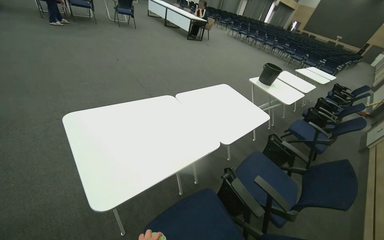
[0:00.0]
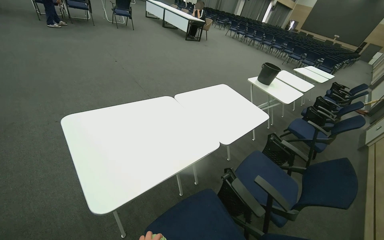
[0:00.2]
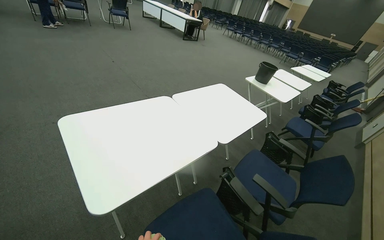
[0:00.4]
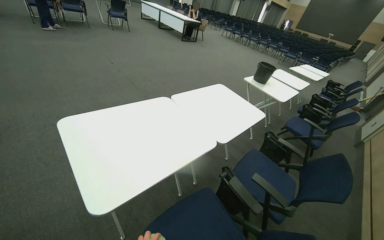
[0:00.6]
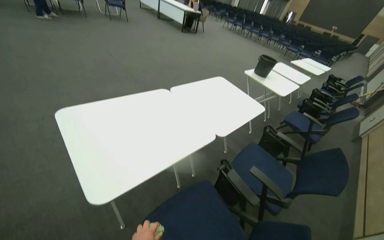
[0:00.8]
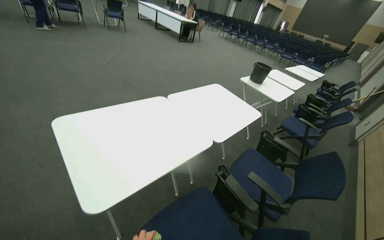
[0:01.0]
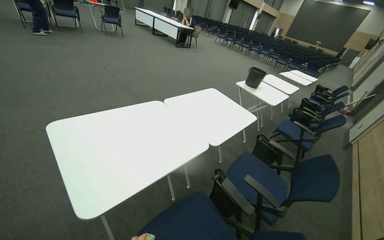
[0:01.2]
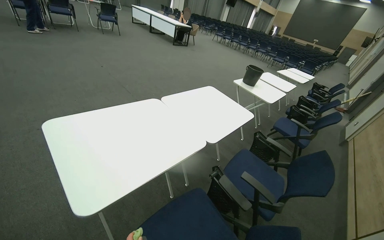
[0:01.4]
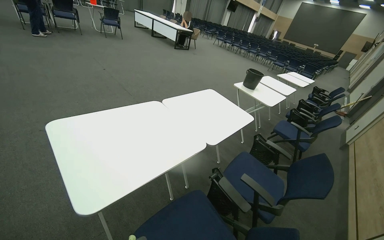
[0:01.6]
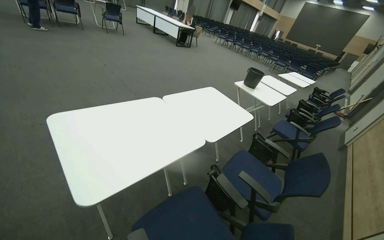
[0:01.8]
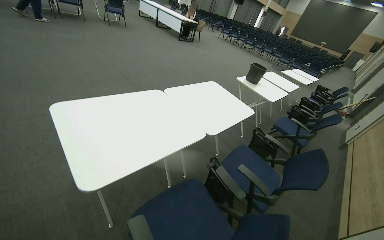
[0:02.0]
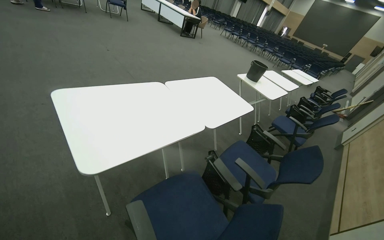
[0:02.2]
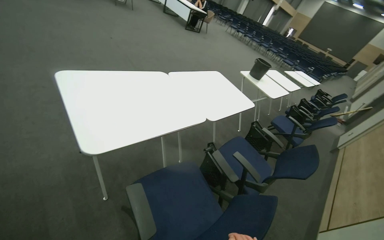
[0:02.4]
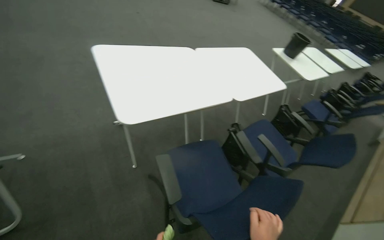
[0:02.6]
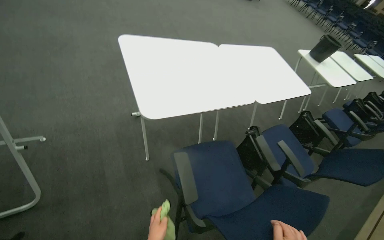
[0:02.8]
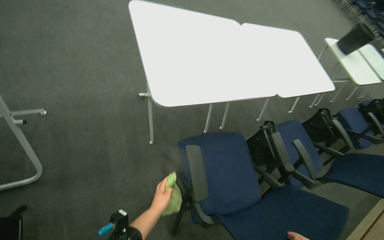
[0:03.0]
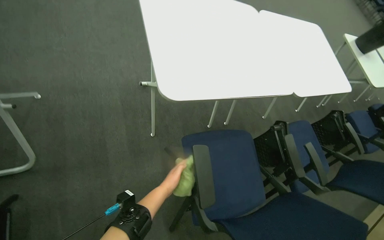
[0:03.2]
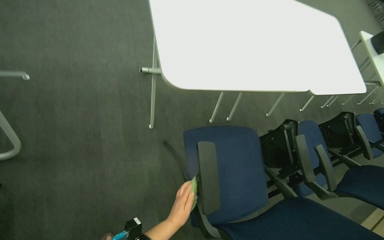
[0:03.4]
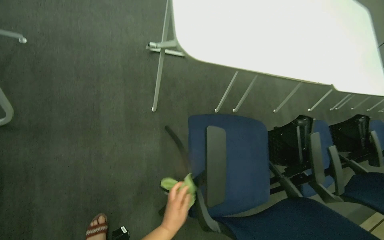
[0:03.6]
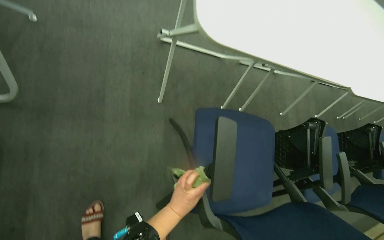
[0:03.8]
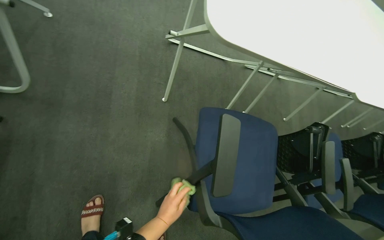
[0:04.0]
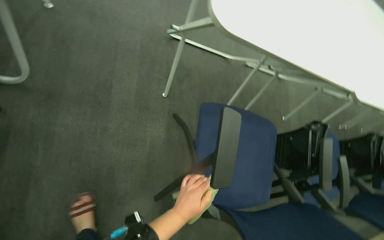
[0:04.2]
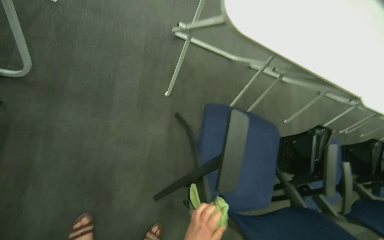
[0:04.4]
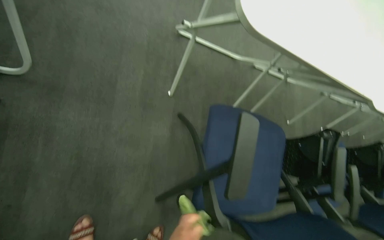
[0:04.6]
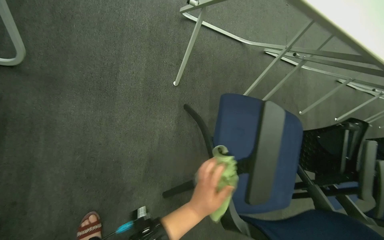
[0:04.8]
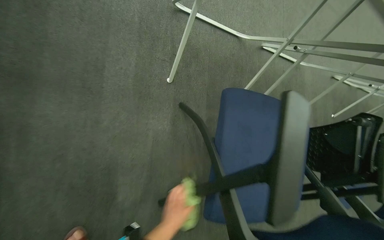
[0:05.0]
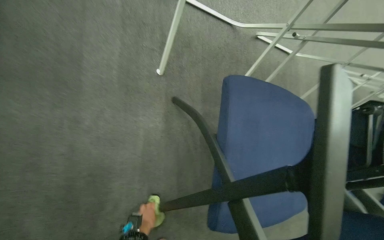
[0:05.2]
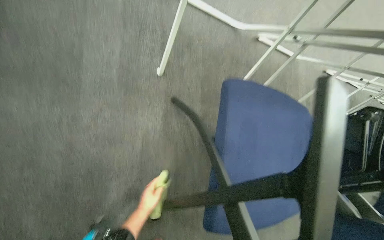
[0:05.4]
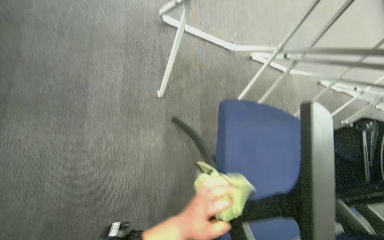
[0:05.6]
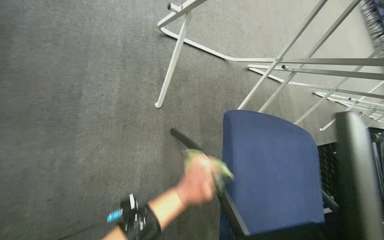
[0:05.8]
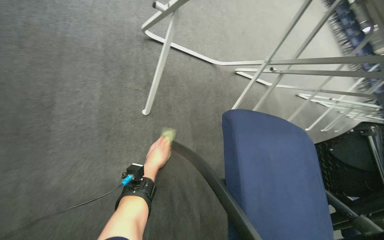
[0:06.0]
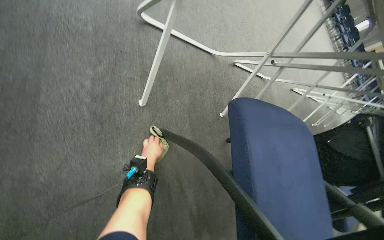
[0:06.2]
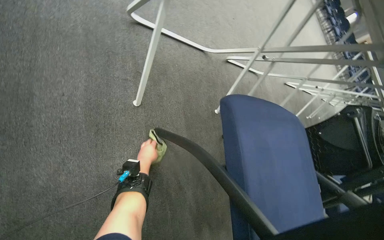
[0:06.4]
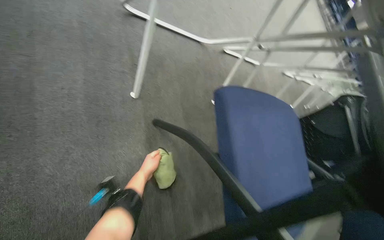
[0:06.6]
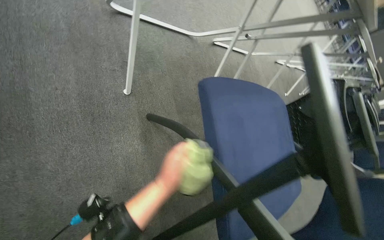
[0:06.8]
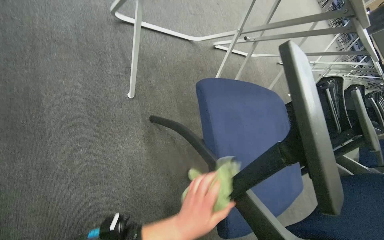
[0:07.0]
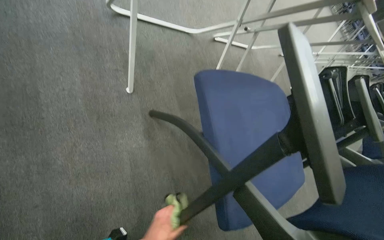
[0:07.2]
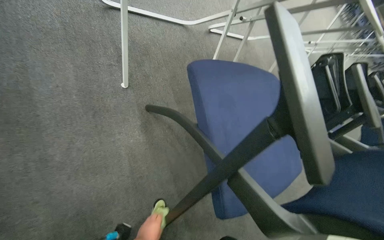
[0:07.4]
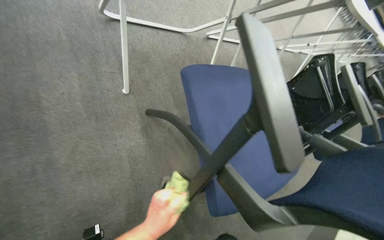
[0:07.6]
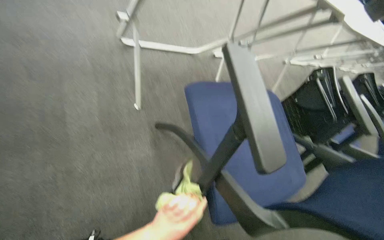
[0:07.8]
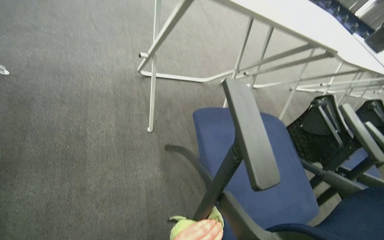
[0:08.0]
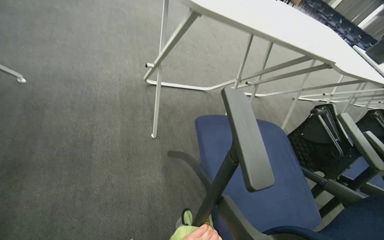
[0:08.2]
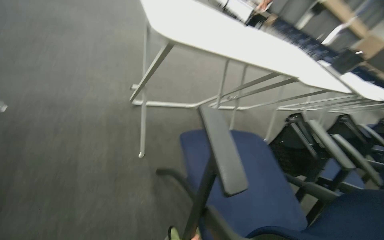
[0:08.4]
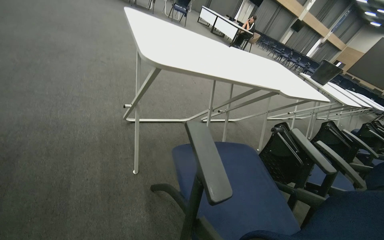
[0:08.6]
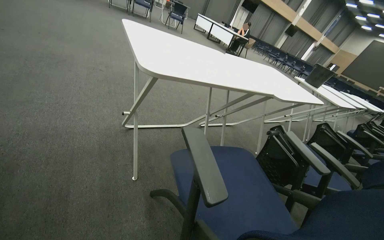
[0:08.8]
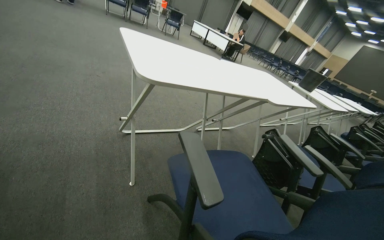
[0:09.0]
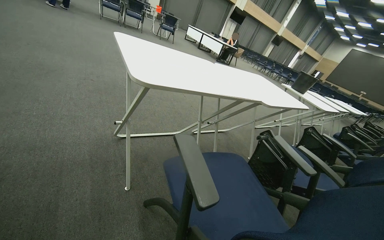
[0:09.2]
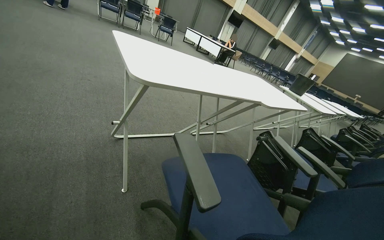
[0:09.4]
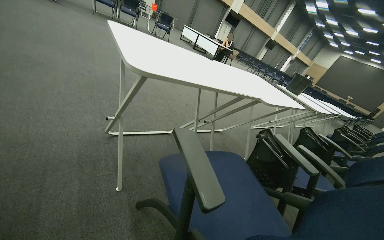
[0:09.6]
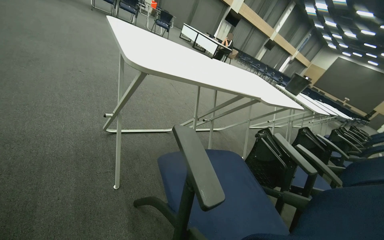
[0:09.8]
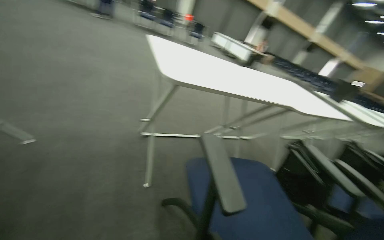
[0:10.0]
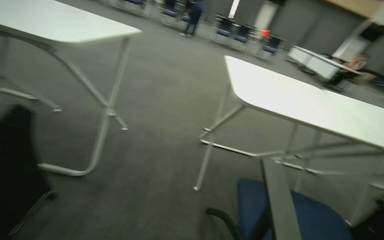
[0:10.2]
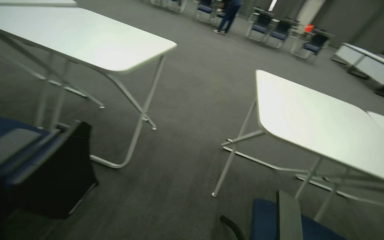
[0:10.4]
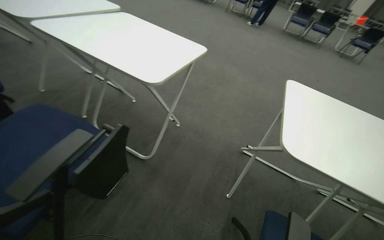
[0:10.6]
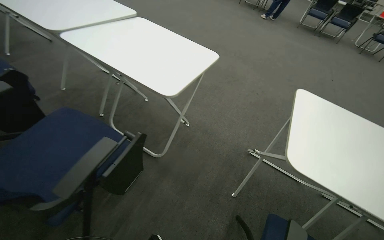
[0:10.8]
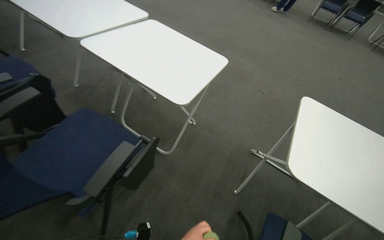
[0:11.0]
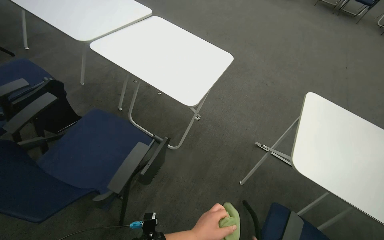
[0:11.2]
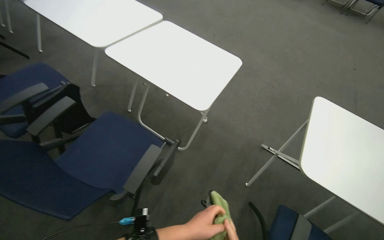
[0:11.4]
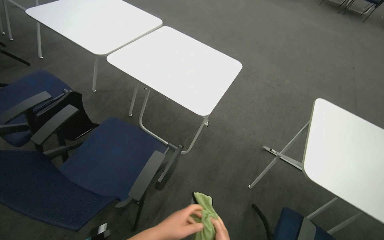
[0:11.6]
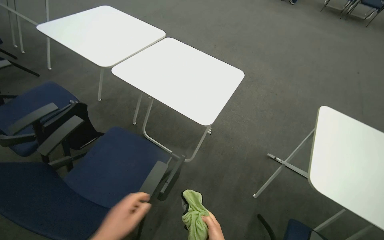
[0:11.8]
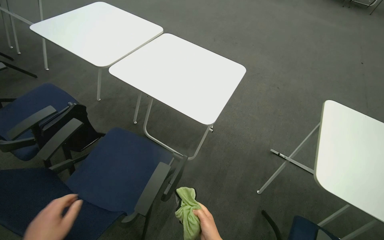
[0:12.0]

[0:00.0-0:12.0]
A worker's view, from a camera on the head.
Job: wiping surfaces.
The whole recording: Wiping conference room tables and chairs. The worker wipes down tables and chairs in the conference room, periodically rinsing the cloth.
1.6 to 3.0 s: The wearer's head swings some 25 degrees to the left. The camera pitches downward, by approximately 20 degrees.
7.6 to 9.0 s: The view tips upward by about 30 degrees.
9.0 to 10.4 s: The head rotates some 40 degrees to the left.
10.4 to 12.0 s: The camera is carried approximately 40 cm. The camera is aimed about 15 degrees further to the left.

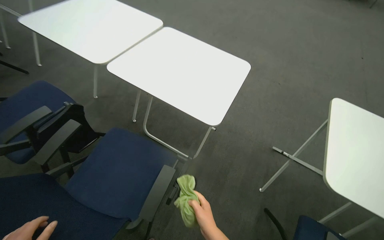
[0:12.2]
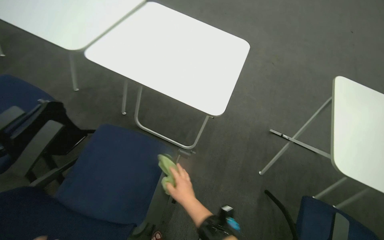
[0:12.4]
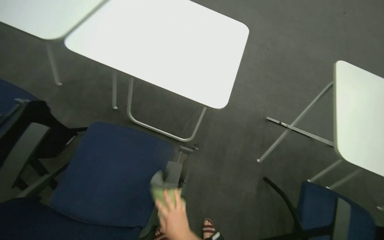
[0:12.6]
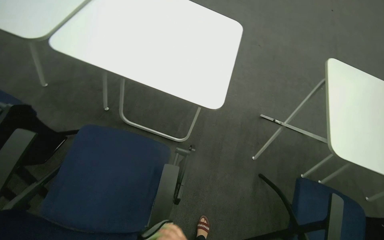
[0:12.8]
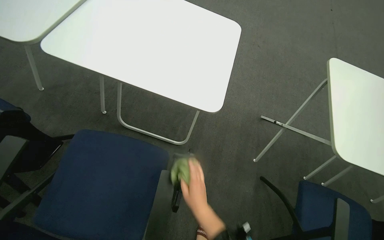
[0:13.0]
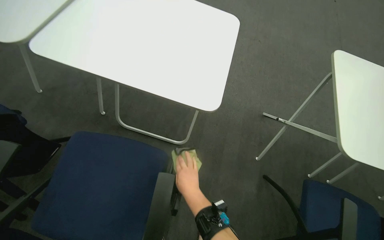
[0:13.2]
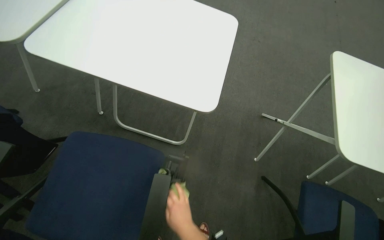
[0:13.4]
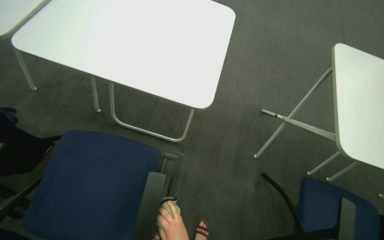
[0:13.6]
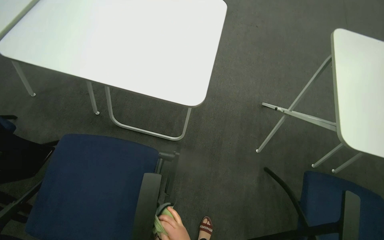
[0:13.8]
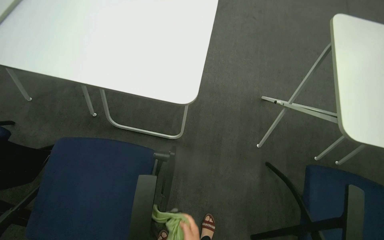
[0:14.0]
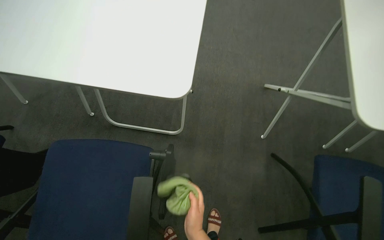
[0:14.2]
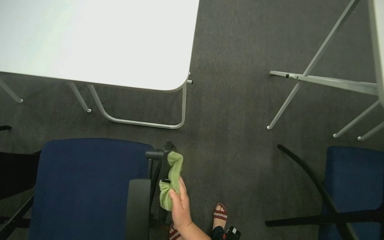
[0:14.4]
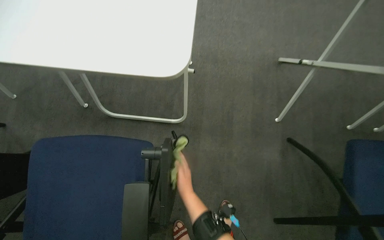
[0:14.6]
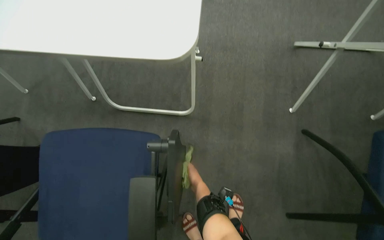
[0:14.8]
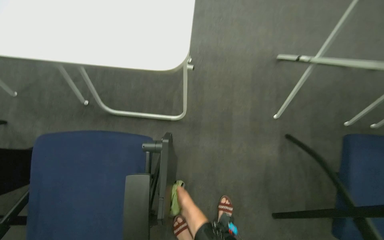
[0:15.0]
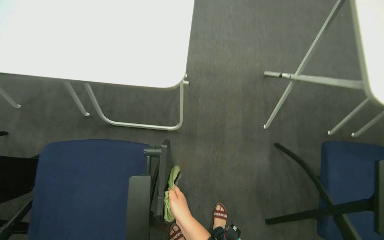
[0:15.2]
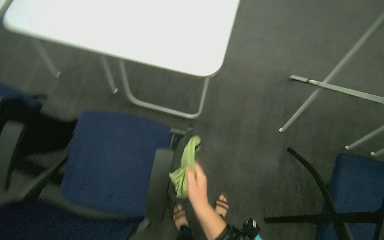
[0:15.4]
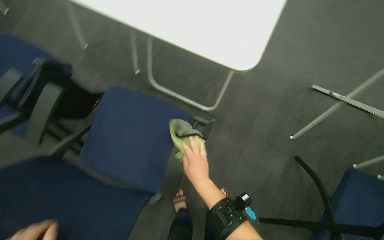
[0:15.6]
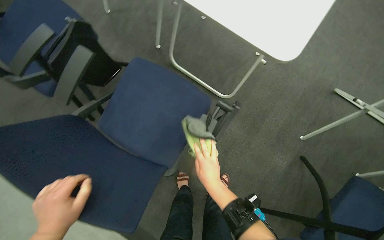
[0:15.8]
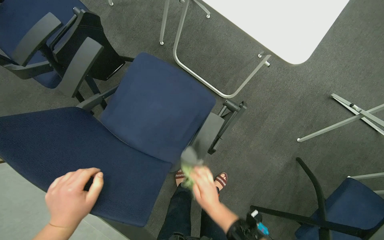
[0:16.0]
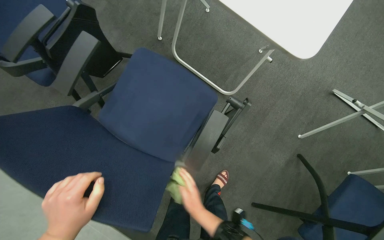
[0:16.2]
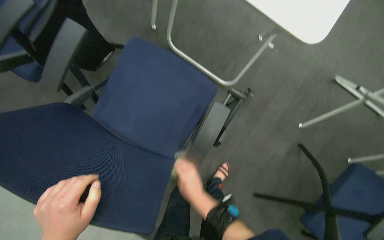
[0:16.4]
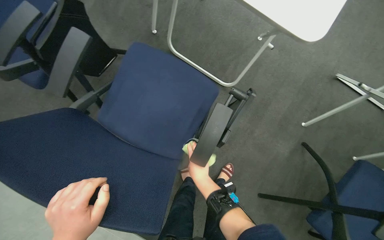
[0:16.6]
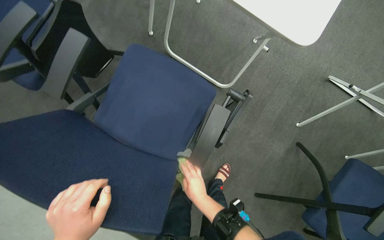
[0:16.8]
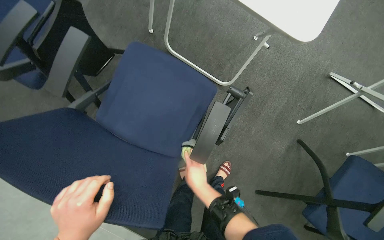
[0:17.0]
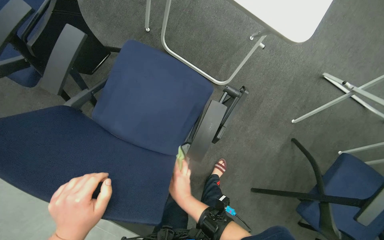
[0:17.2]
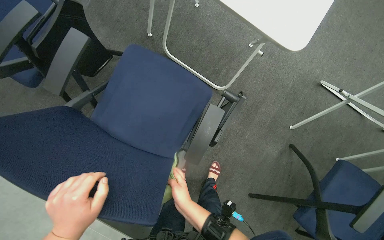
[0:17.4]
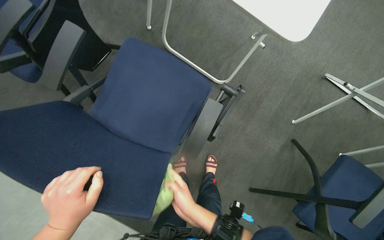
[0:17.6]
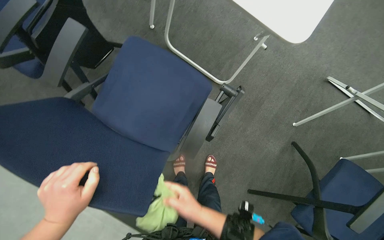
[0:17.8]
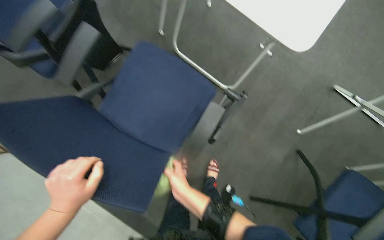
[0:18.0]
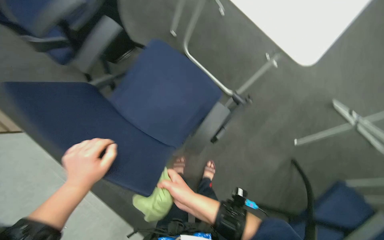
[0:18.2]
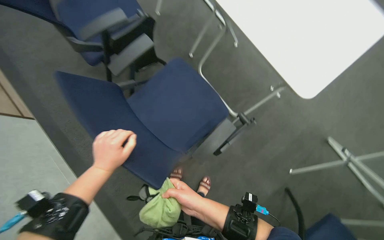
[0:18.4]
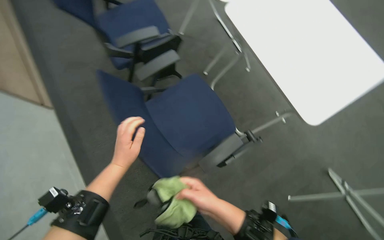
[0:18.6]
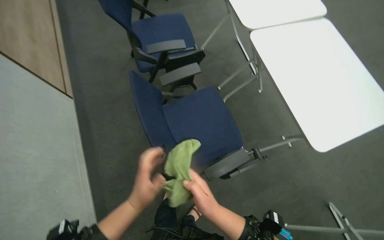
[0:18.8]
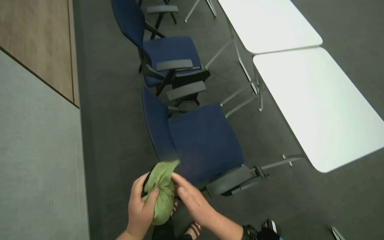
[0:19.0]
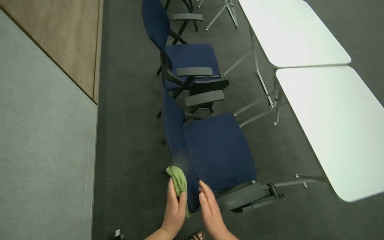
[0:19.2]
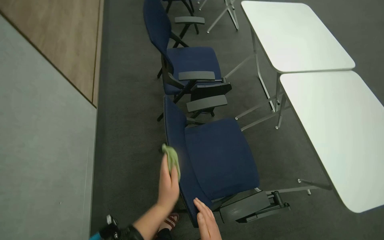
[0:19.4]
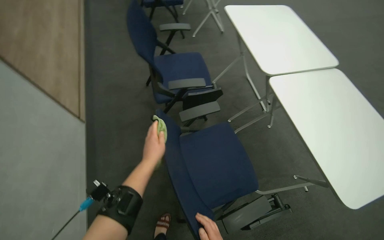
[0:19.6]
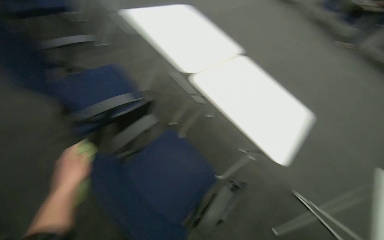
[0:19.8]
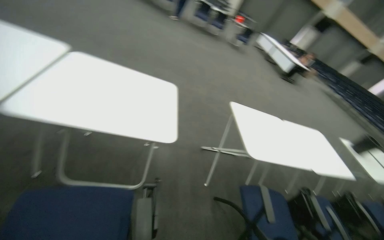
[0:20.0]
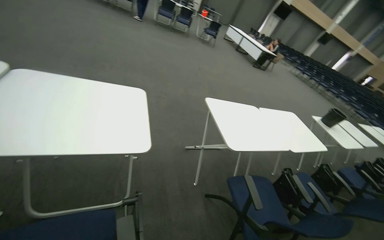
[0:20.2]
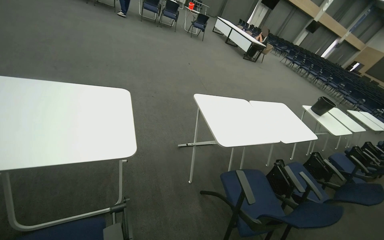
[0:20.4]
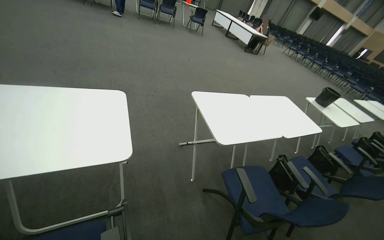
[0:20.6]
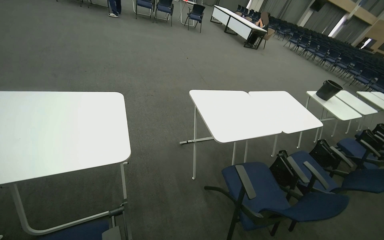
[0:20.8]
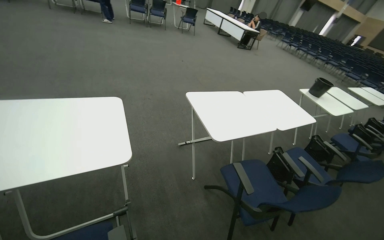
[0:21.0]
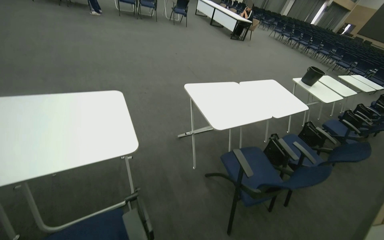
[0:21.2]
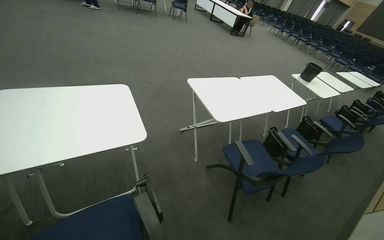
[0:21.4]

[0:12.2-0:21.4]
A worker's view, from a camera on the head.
Job: wiping surfaces.
The whole recording: Wiping conference room tables and chairs. The worker wipes down tables and chairs in the conference room, periodically rinsing the cloth.
12.2 to 13.8 s: The view tilts roughly 15 degrees downward.
15.2 to 16.8 s: The view tilts about 15 degrees downward. Everything in view rotates about 25 degrees clockwise.
16.8 to 18.4 s: The right hand goes some 15 cm nearer to the camera.
18.4 to 19.8 s: The view pans to the right by some 20 degrees. The camera pitches upward, by some 20 degrees.
19.8 to 21.4 s: The wearer looks approximately 70 degrees further to the right. The camera pitches downward, by roughly 10 degrees.
